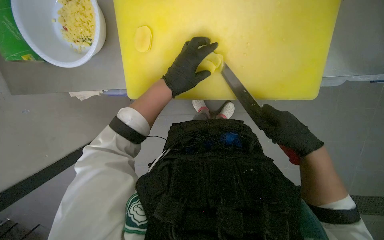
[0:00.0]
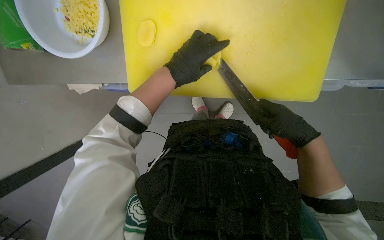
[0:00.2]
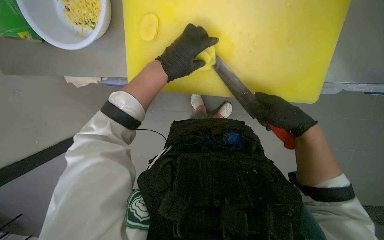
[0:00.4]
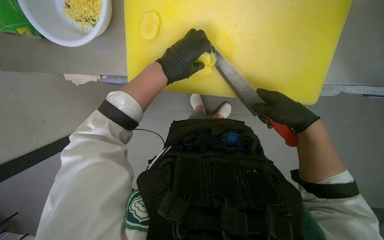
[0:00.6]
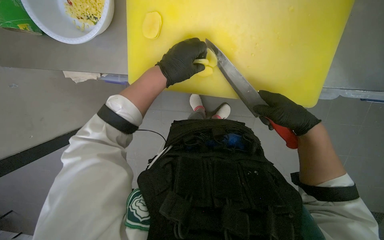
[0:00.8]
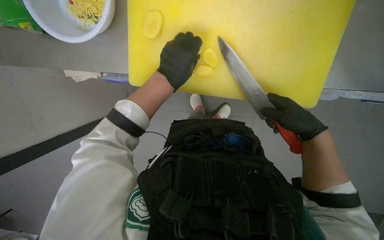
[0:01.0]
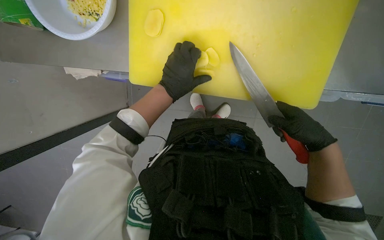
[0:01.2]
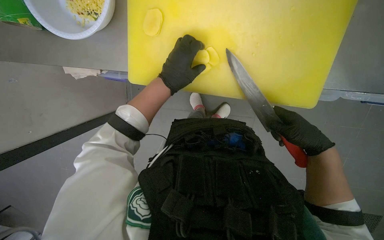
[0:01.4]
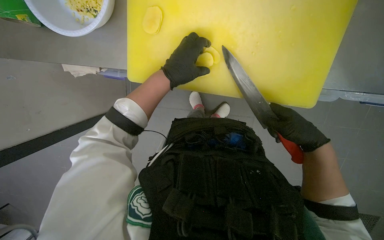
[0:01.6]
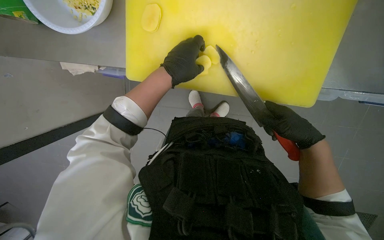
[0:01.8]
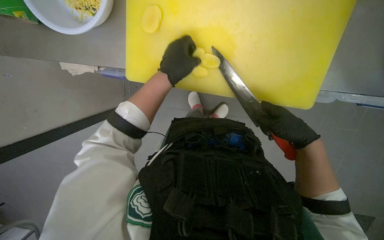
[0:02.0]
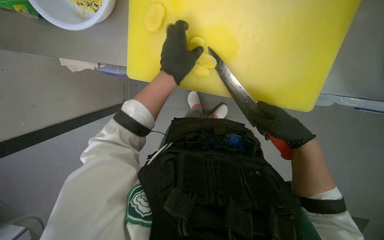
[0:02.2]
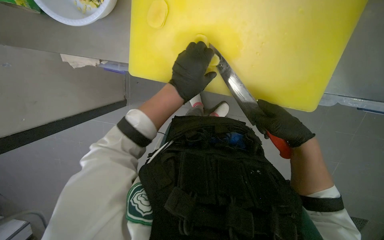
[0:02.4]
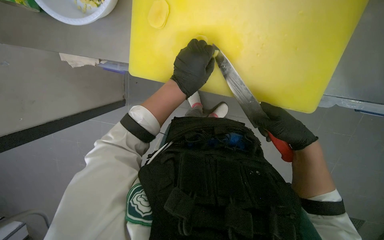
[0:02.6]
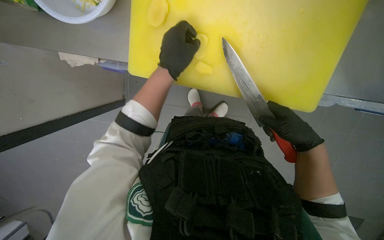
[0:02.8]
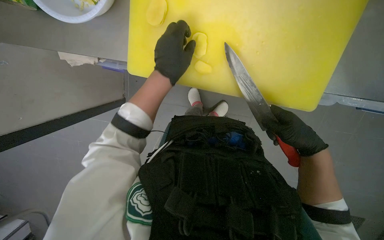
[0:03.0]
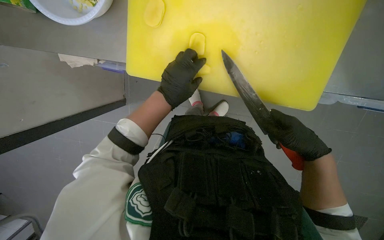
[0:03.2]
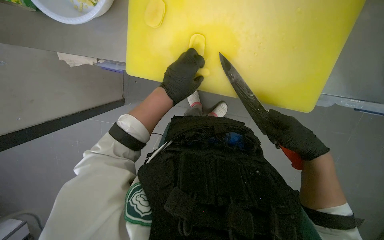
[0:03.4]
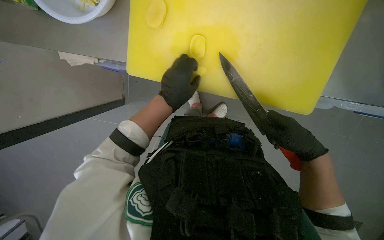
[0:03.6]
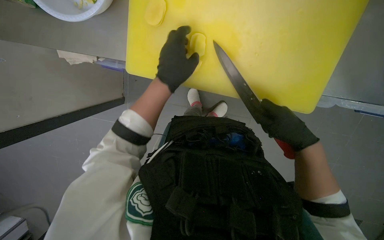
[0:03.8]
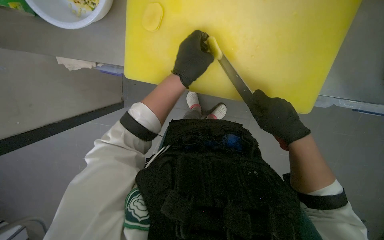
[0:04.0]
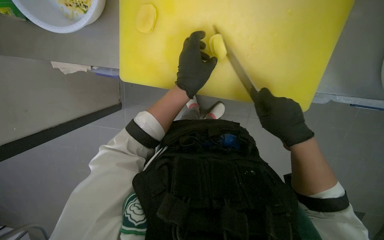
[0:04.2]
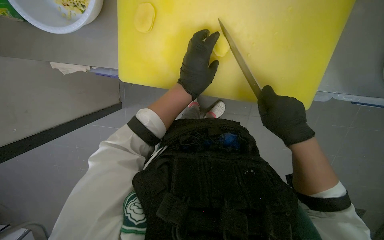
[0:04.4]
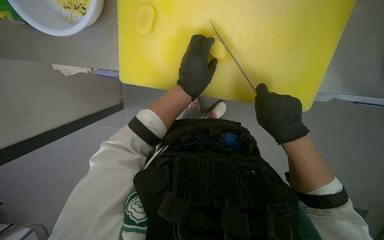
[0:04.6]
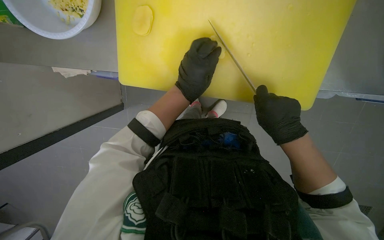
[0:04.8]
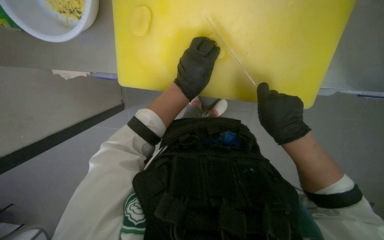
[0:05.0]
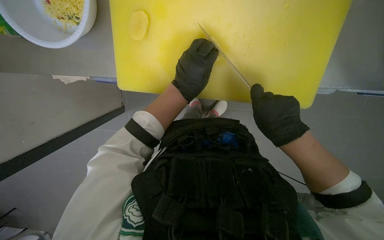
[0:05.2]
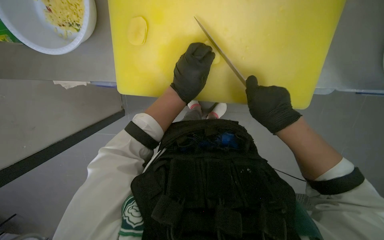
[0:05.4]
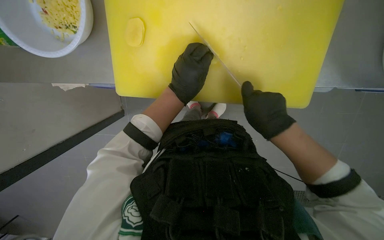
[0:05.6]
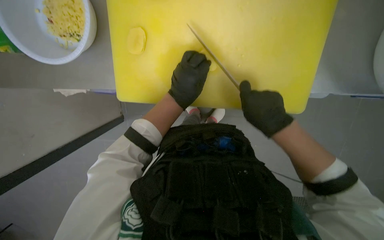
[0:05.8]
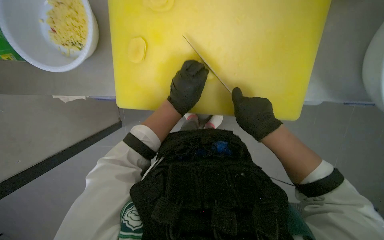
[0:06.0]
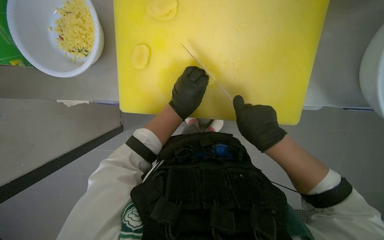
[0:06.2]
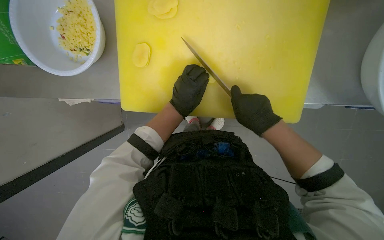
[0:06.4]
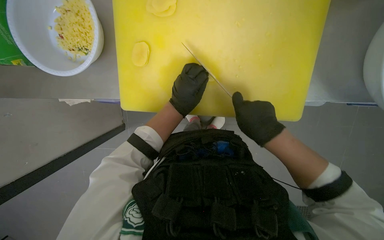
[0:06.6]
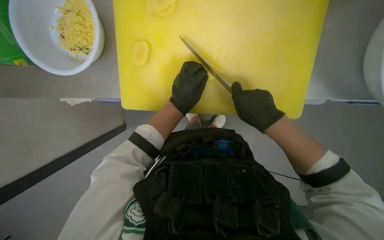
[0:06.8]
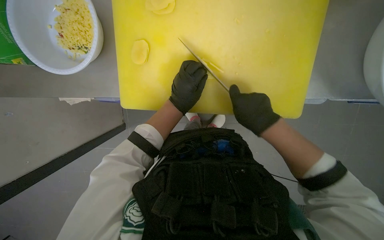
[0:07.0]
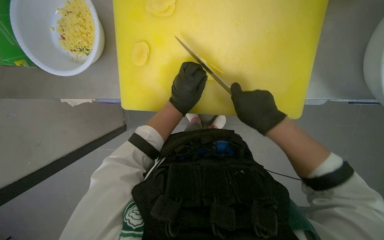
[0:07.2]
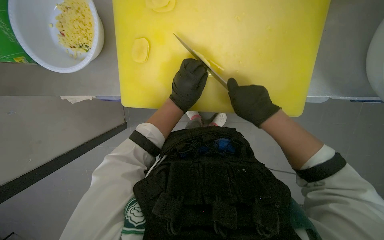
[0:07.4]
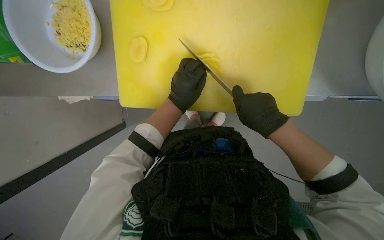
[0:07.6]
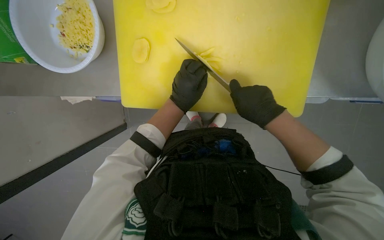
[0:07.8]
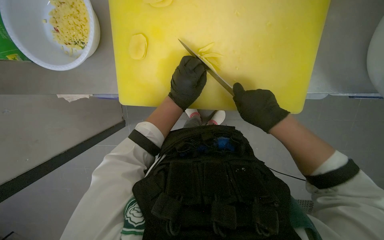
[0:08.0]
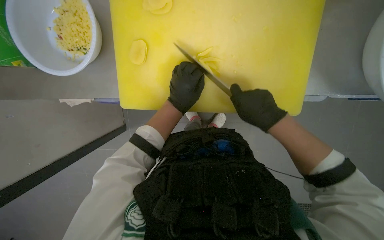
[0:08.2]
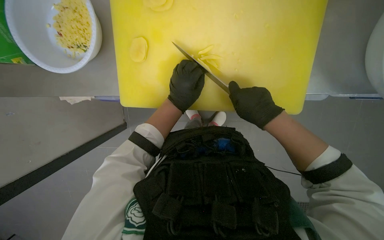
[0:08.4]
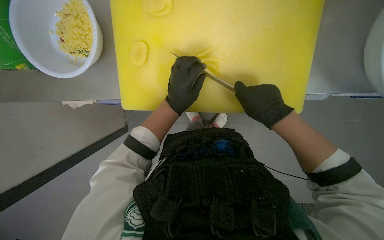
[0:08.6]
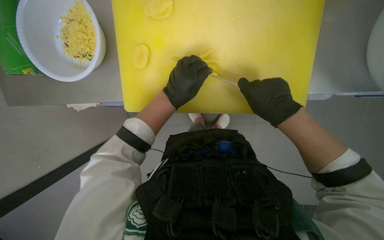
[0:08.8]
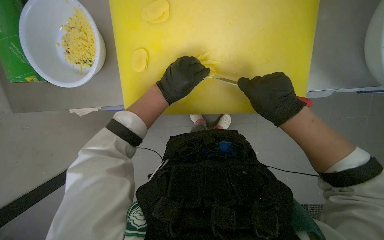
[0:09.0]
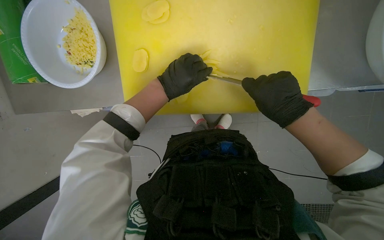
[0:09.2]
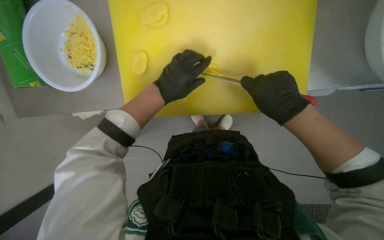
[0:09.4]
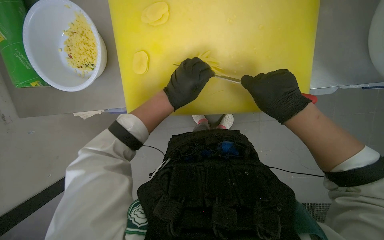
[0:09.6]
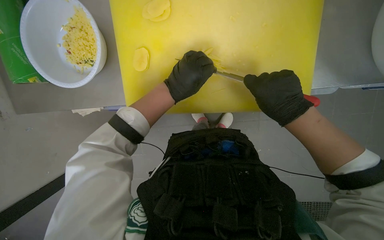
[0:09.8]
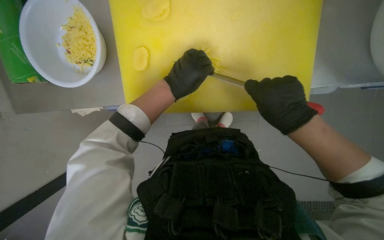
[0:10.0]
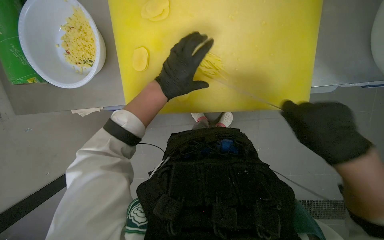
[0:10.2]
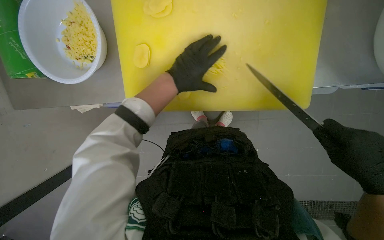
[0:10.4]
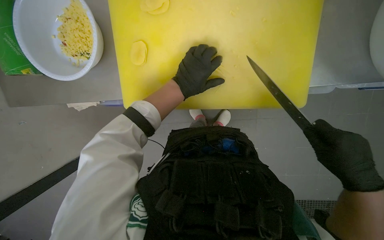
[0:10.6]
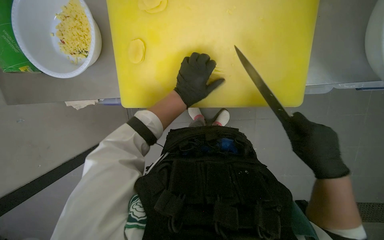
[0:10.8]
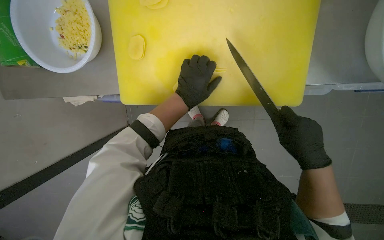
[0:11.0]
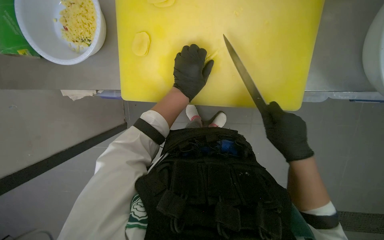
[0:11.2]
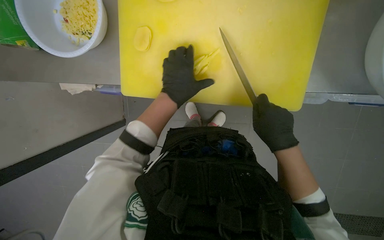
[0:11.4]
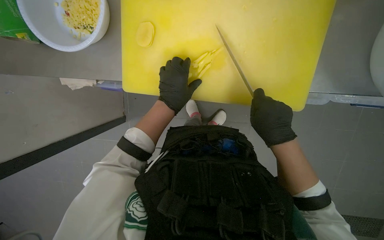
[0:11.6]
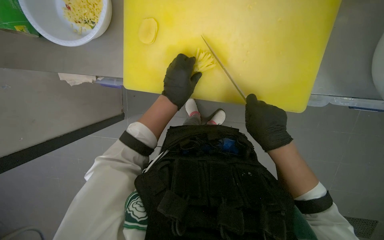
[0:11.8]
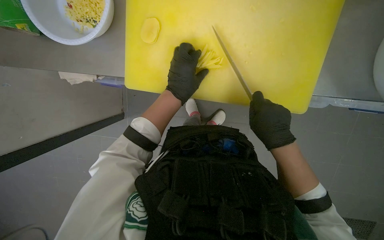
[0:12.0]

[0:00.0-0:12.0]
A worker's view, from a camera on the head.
Job: preparing food.
The whole recording: Slicing and dicing potatoes. The worker slices and dices potatoes on a yellow cutting board, then transfers them to a white bowl.
0:00.0 to 0:04.4: The hands are busy where they are.
0:04.4 to 0:09.0: The hands make small movements and keep their place.
0:09.0 to 0:10.4: The right hand is displaced to the right and down the picture by some 20 cm.
0:10.4 to 0:12.0: The right hand shifts roughly 20 cm to the left and up the picture.

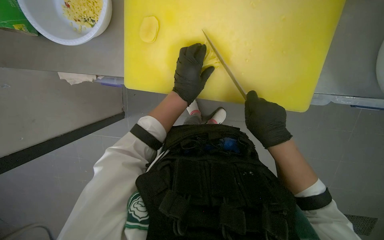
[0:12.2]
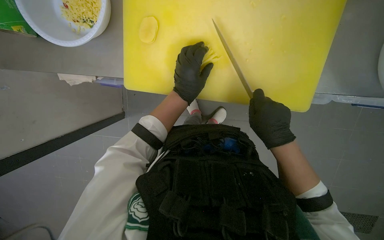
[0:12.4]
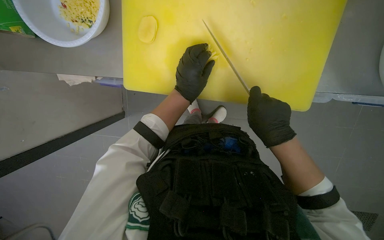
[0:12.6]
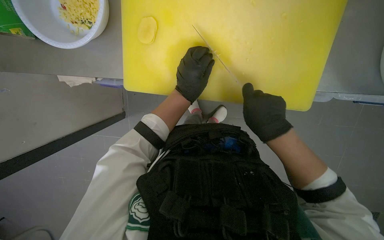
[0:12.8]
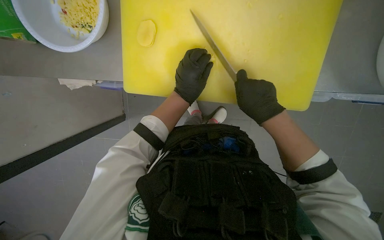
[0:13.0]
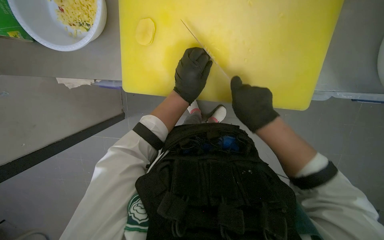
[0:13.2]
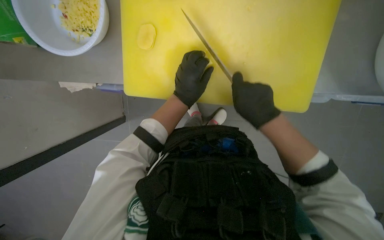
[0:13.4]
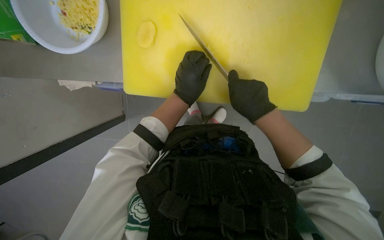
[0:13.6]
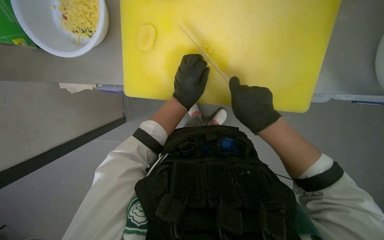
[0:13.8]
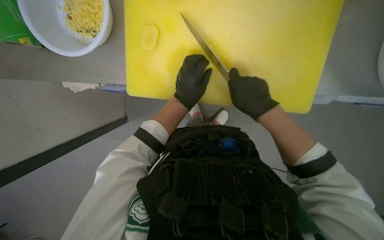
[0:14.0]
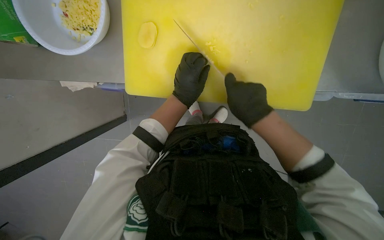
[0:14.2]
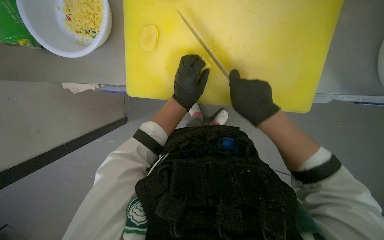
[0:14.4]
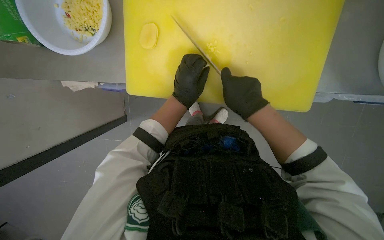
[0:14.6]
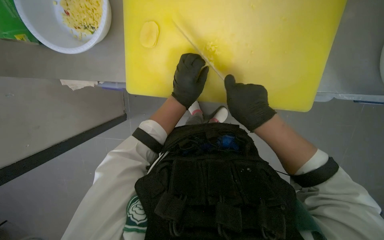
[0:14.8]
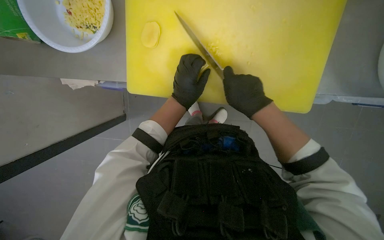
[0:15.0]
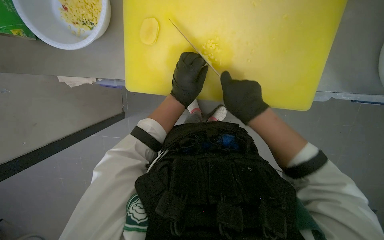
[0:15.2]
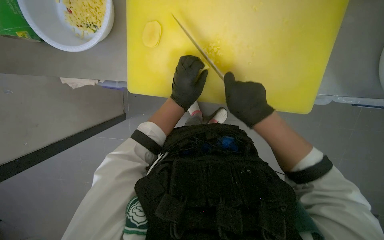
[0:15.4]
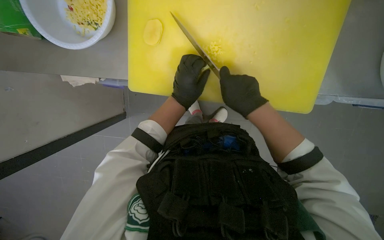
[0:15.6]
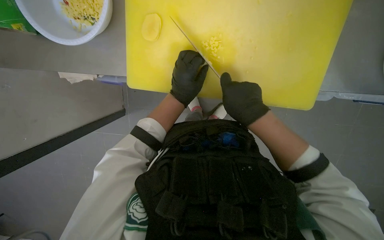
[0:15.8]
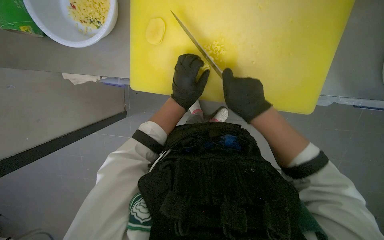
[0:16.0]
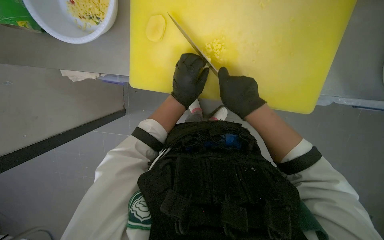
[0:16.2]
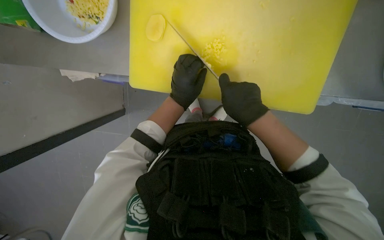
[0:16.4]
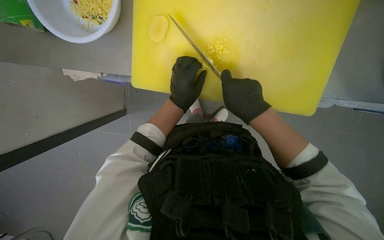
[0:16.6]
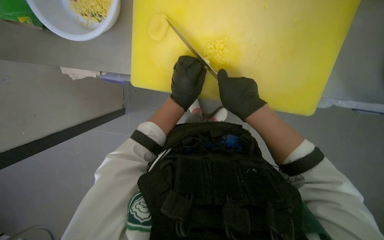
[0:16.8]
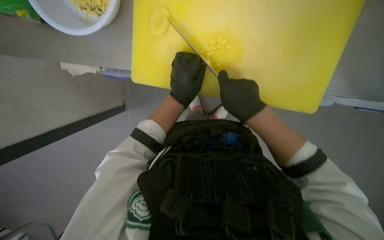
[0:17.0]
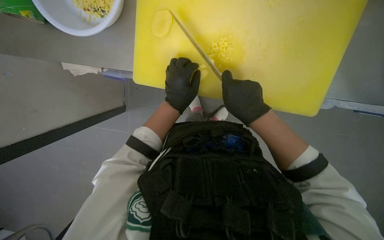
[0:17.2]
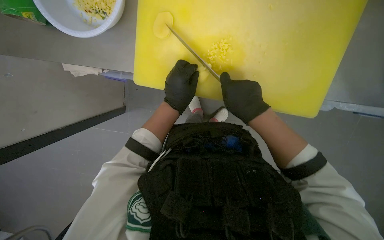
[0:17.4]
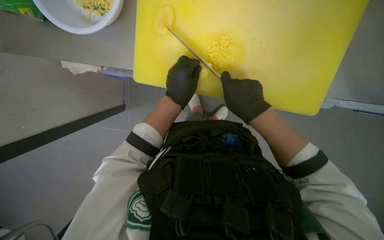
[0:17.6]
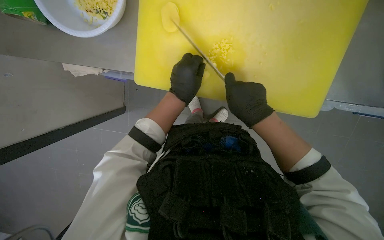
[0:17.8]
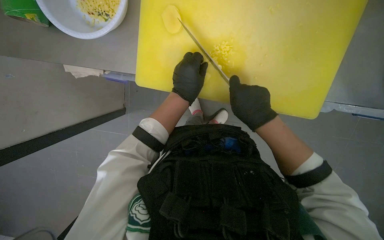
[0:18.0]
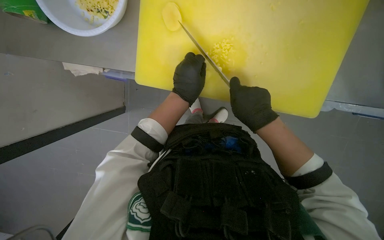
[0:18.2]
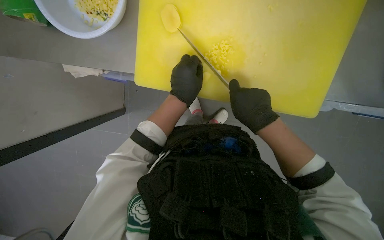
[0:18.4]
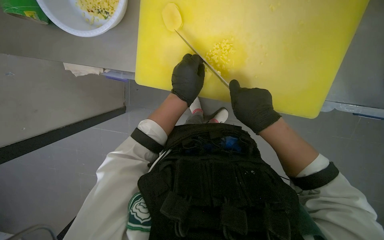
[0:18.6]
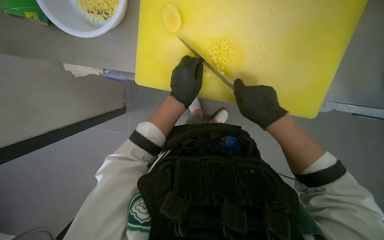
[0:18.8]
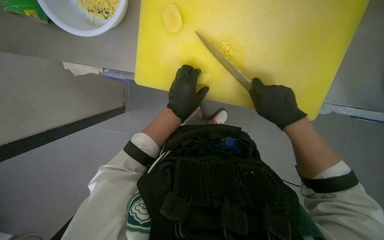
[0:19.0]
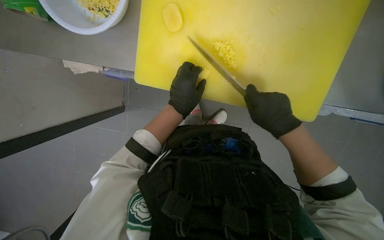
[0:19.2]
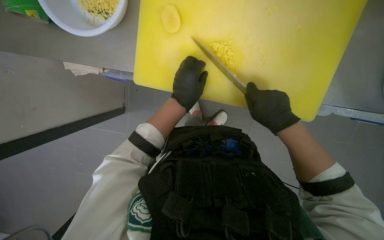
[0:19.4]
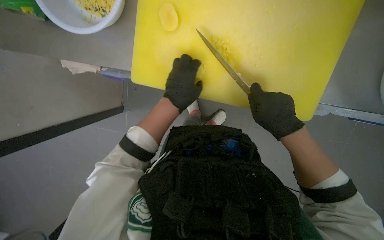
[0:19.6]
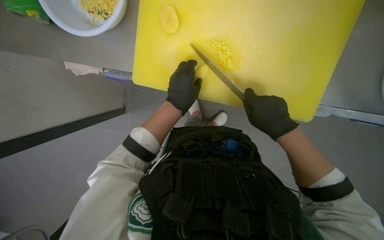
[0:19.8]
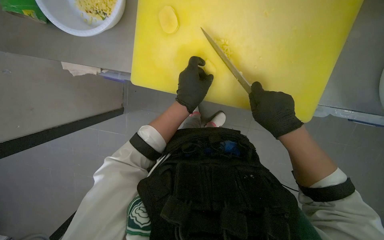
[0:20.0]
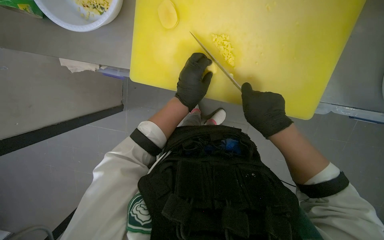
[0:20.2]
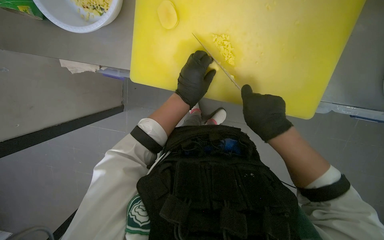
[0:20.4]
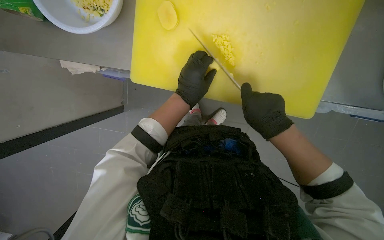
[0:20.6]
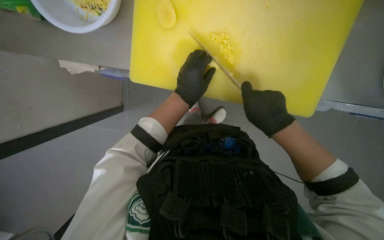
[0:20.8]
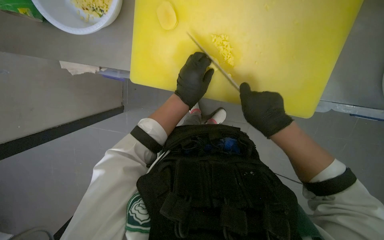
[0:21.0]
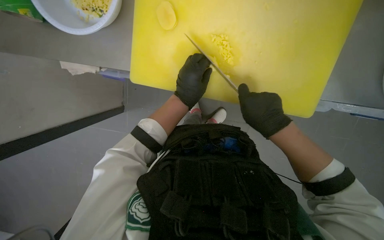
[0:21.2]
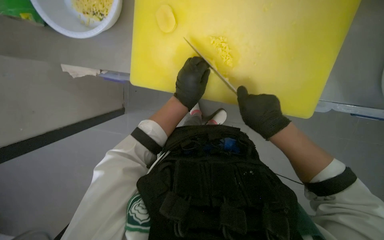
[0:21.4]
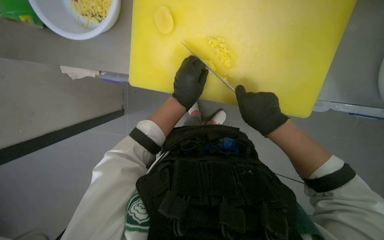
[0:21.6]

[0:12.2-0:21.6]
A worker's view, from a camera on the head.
Job: preparing food.
The whole recording: Slicing and dicing potatoes. The worker slices and dices potatoes on a yellow cutting board, then transfers them to a white bowl.
0:12.2 to 0:21.6: The hands make small movements and keep their place.
